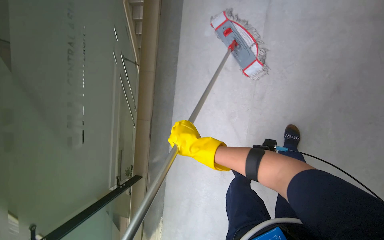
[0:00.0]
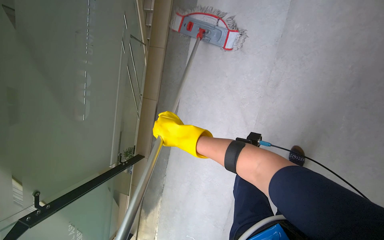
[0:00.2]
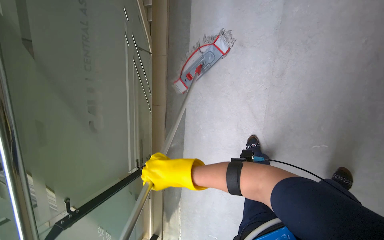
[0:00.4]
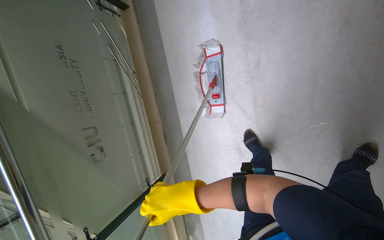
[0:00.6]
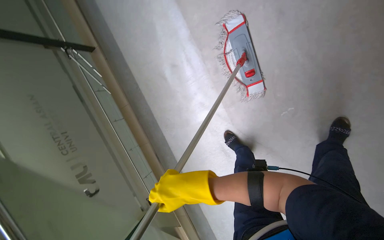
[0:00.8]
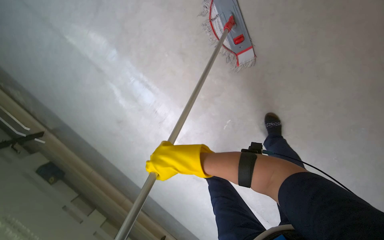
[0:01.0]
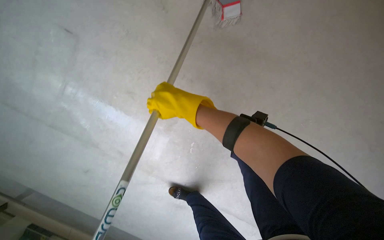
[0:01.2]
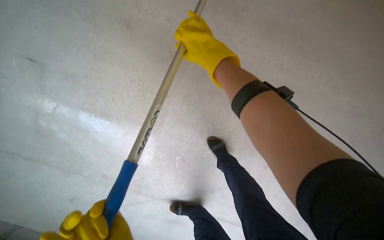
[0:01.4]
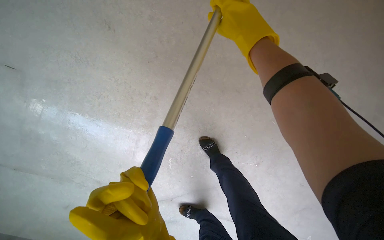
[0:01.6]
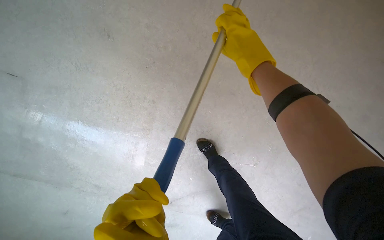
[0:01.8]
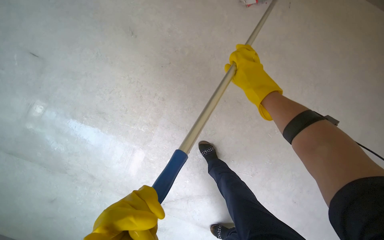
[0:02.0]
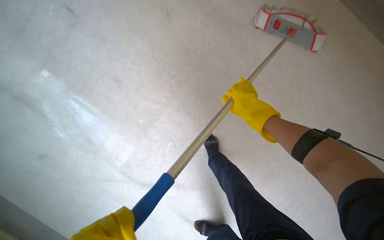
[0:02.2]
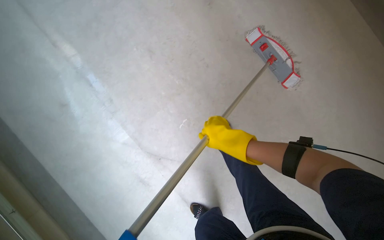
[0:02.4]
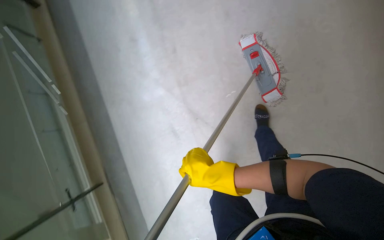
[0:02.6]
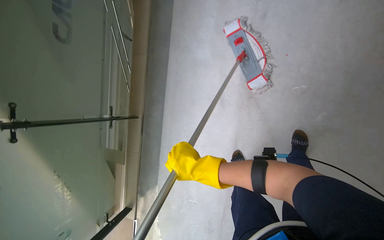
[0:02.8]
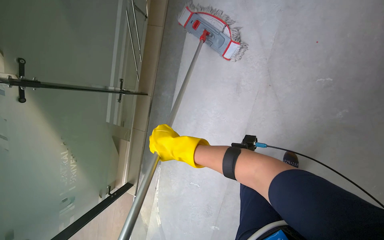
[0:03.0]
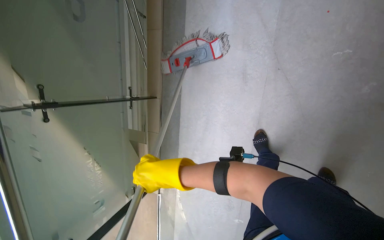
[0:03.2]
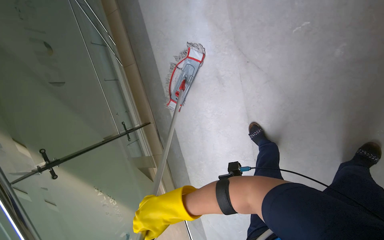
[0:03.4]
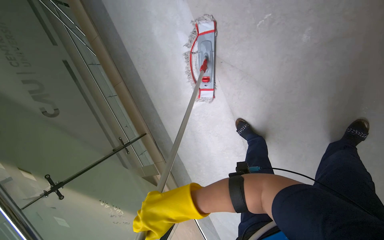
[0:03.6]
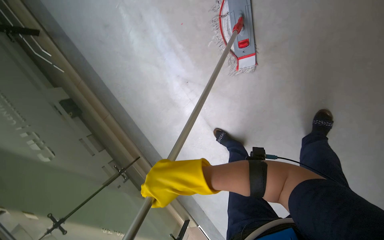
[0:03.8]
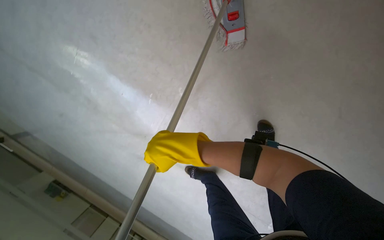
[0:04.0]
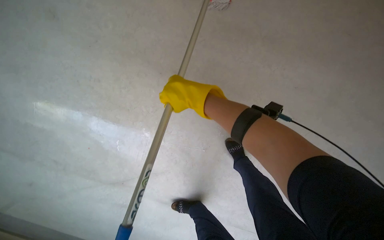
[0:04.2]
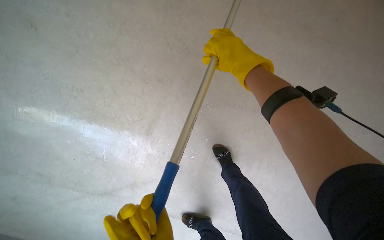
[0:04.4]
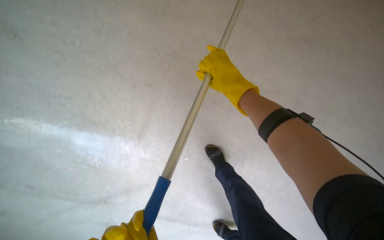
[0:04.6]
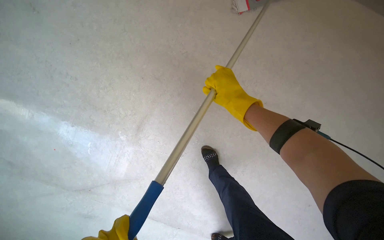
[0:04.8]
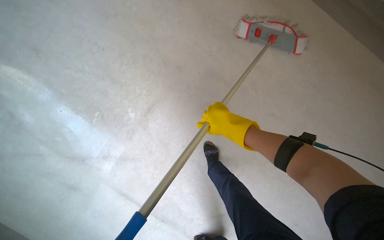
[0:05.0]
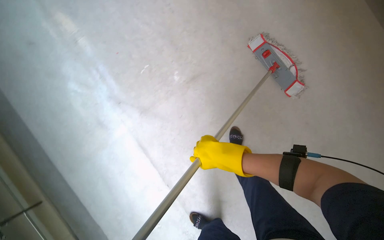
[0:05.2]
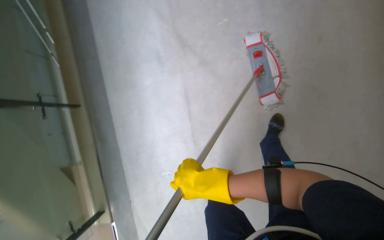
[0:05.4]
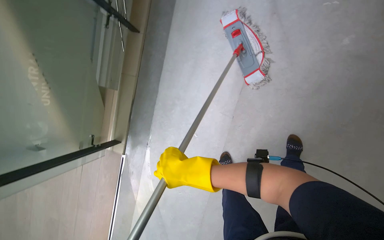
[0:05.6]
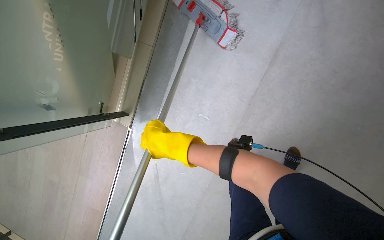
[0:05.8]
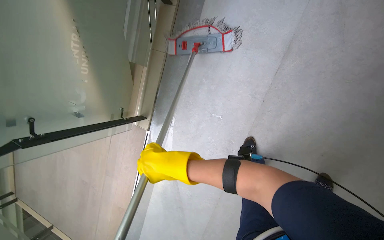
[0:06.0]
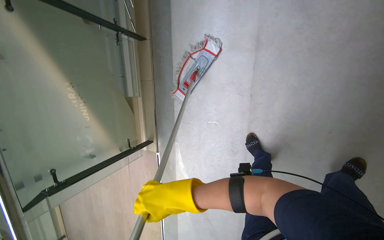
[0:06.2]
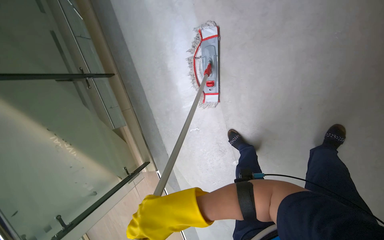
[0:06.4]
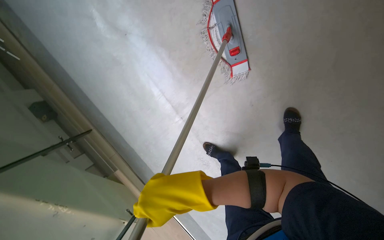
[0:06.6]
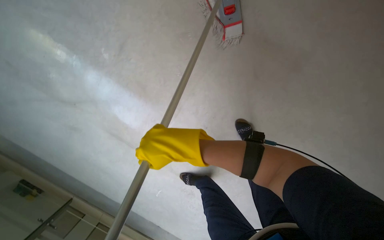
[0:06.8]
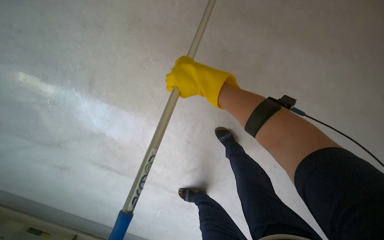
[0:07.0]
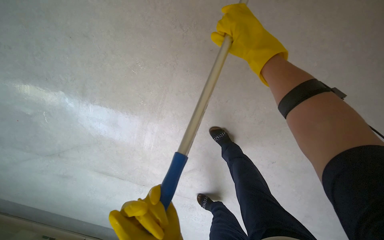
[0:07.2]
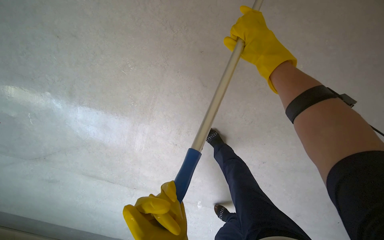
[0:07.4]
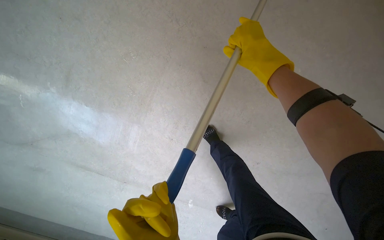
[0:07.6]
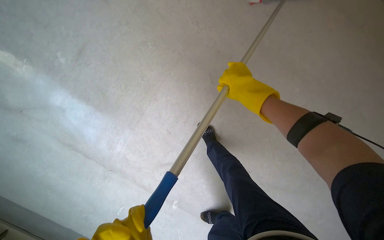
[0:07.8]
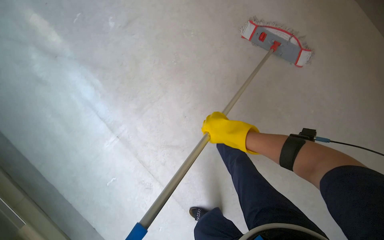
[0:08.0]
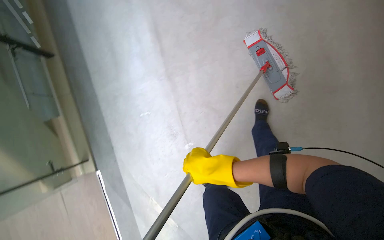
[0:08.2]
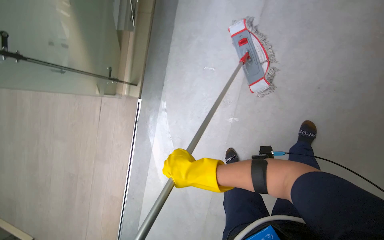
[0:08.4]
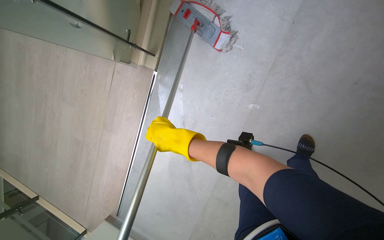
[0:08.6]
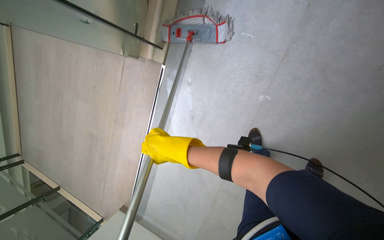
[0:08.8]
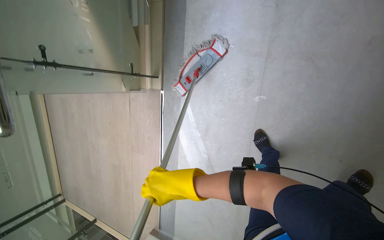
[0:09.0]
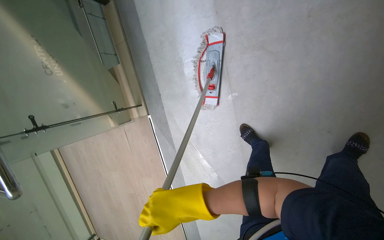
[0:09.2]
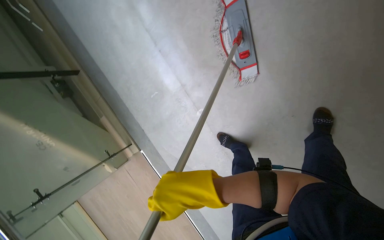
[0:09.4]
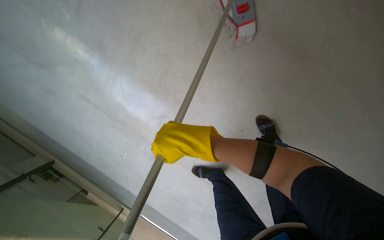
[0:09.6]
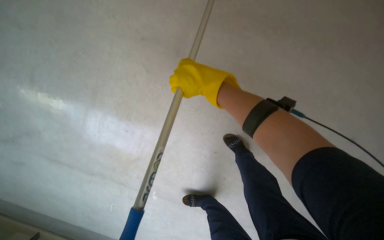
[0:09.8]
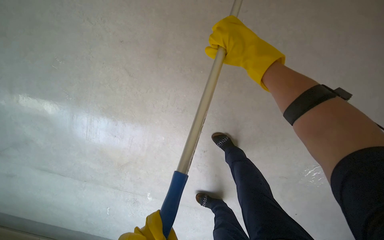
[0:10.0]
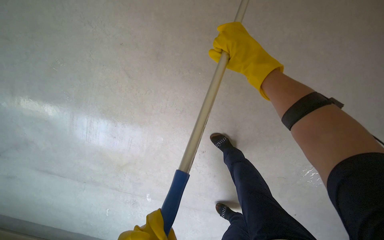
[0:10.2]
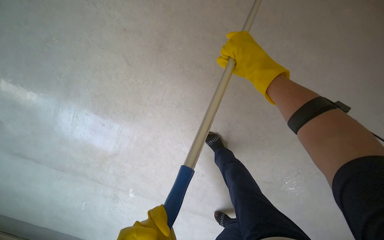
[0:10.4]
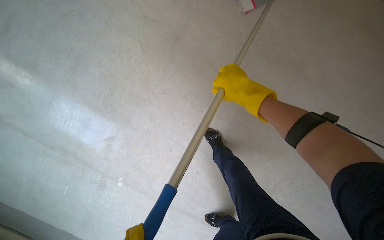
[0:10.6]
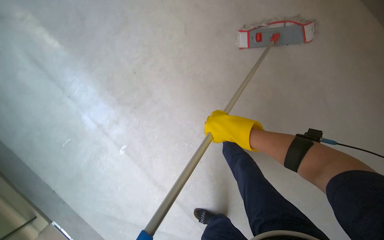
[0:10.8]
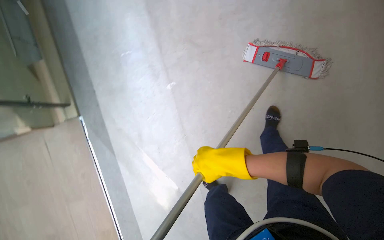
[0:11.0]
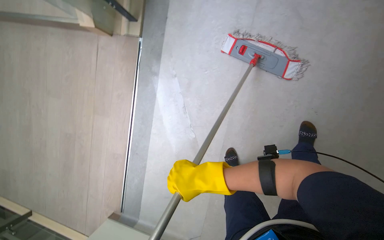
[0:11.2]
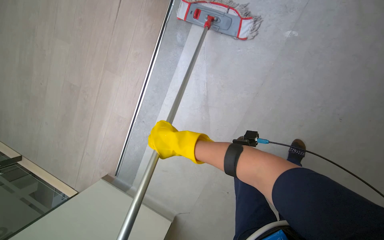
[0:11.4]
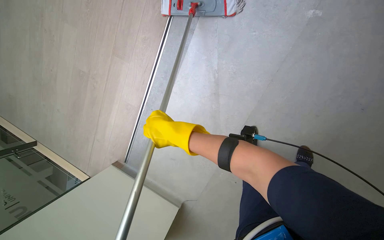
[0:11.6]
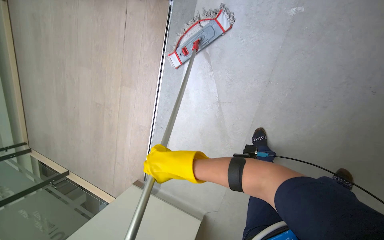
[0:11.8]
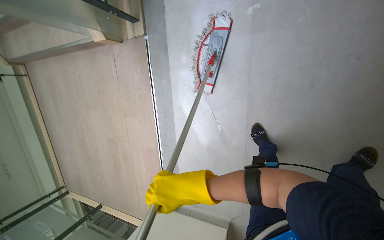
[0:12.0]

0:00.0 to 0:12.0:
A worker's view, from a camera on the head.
Job: mopping floor.
The whole recording: Mopping hallway floor. The worker mops the hallway floor with a flat mop, occasionally cleaning the mop in the bucket.
0:03.0 to 0:04.4: The head travels about 50 cm. The view tilts about 15 degrees upward. The scene turns some 35 degrees counterclockwise in the picture.
0:06.0 to 0:07.6: The wearer moves about 50 cm. The view tilts some 15 degrees upward. The scene rotates counterclockwise by roughly 45 degrees.
0:07.6 to 0:09.0: The scene rotates clockwise by approximately 25 degrees.

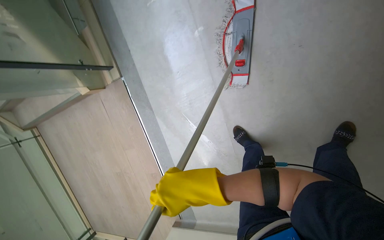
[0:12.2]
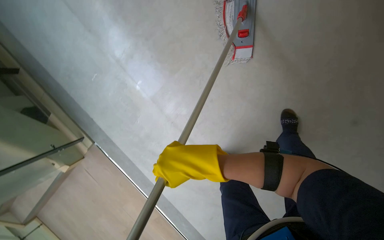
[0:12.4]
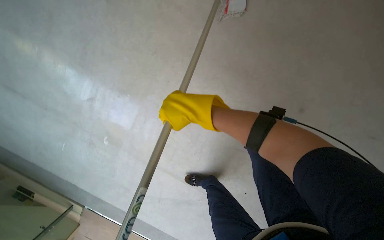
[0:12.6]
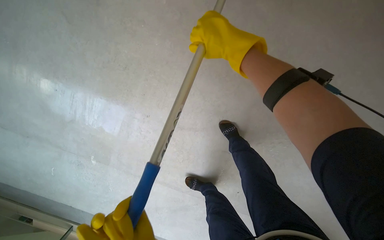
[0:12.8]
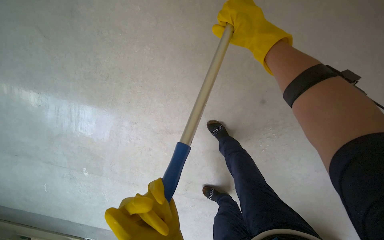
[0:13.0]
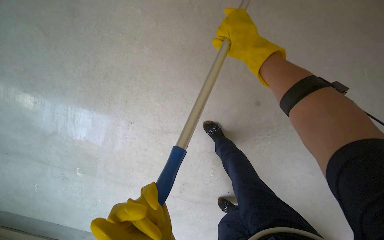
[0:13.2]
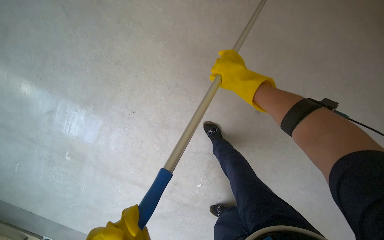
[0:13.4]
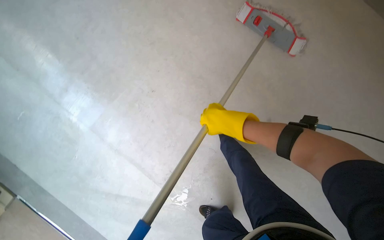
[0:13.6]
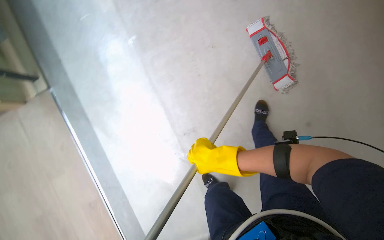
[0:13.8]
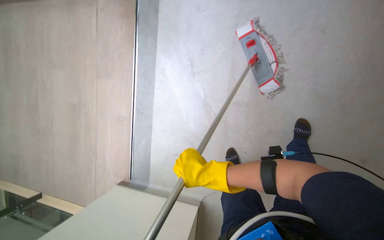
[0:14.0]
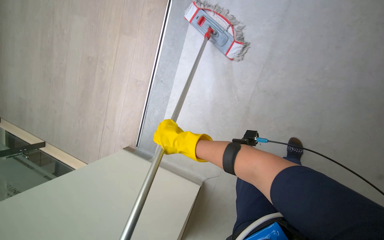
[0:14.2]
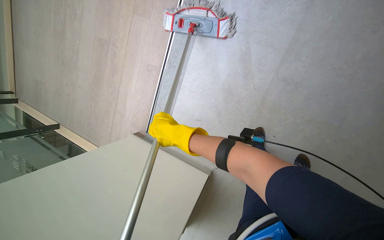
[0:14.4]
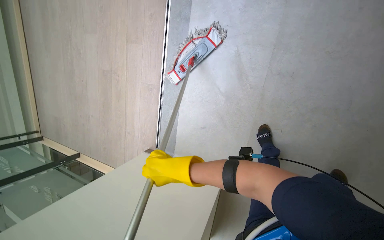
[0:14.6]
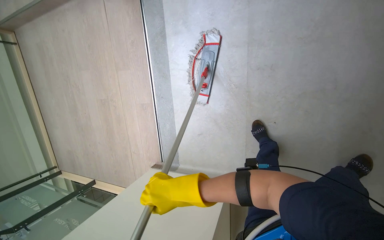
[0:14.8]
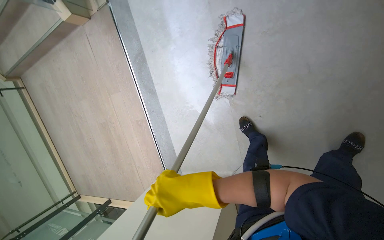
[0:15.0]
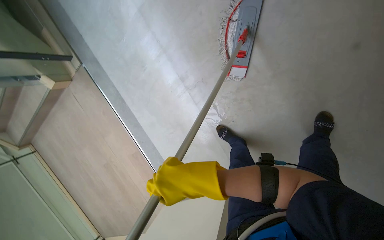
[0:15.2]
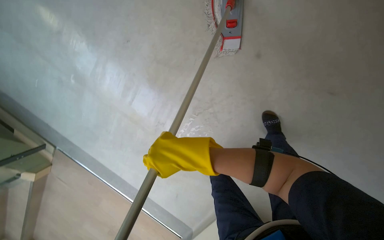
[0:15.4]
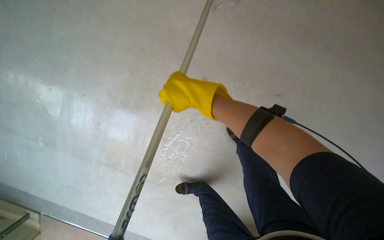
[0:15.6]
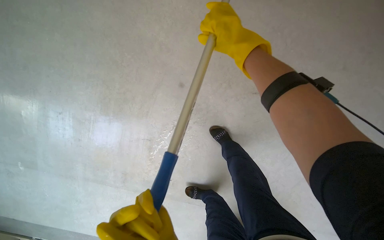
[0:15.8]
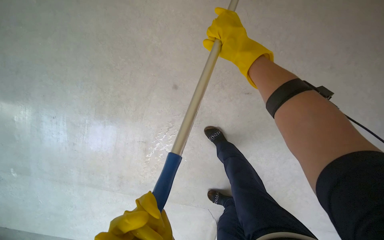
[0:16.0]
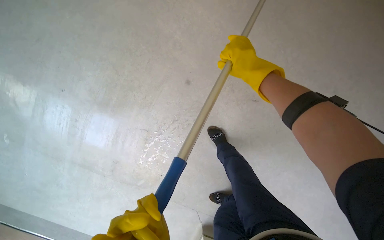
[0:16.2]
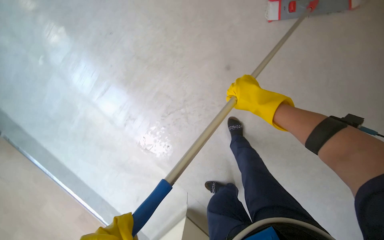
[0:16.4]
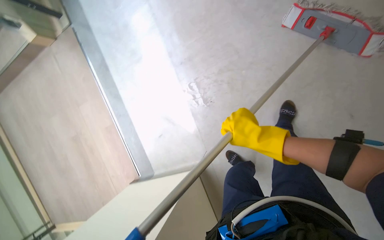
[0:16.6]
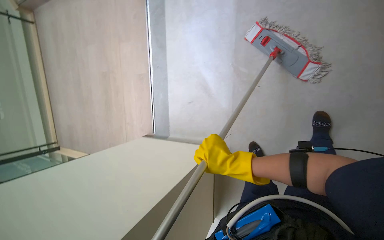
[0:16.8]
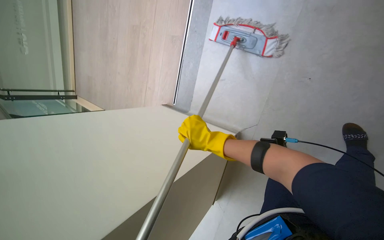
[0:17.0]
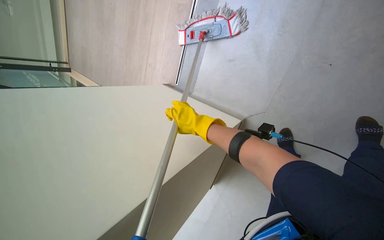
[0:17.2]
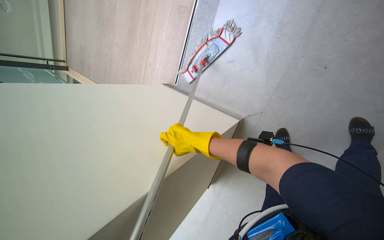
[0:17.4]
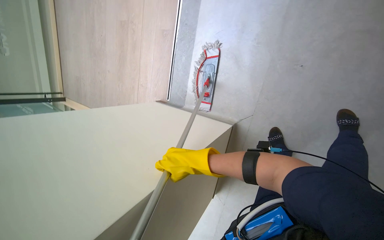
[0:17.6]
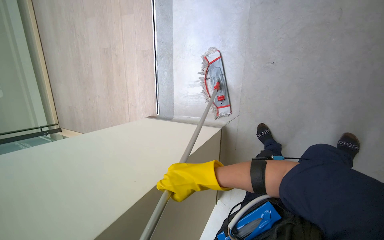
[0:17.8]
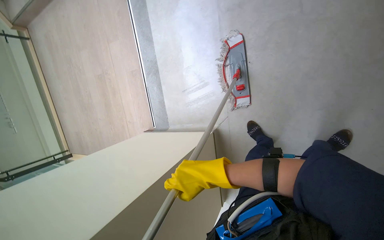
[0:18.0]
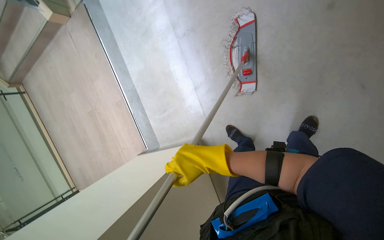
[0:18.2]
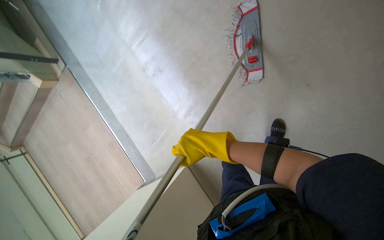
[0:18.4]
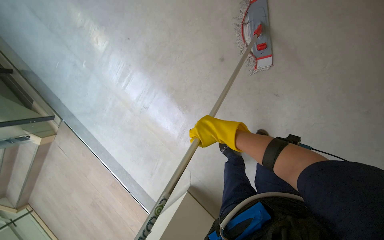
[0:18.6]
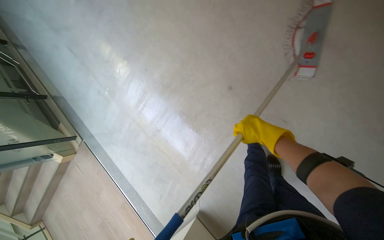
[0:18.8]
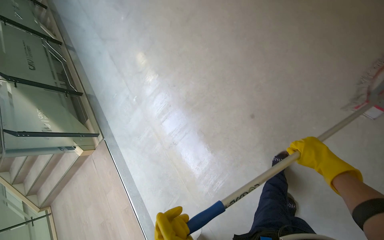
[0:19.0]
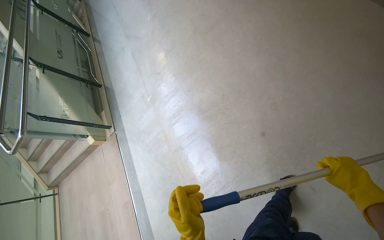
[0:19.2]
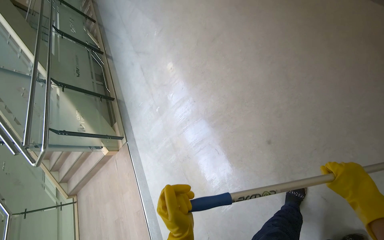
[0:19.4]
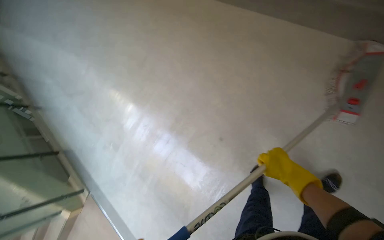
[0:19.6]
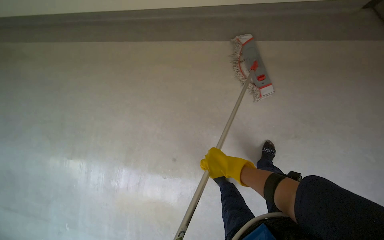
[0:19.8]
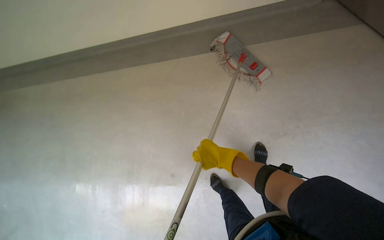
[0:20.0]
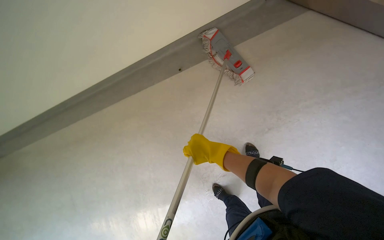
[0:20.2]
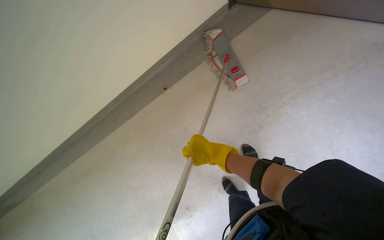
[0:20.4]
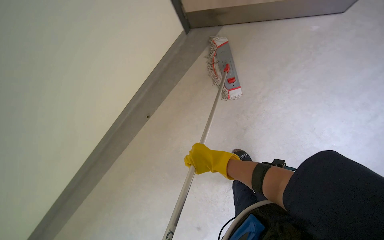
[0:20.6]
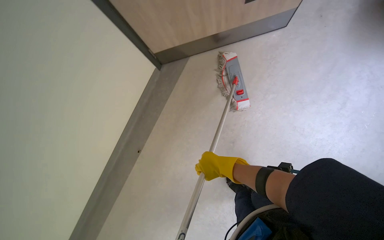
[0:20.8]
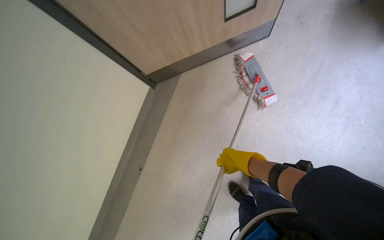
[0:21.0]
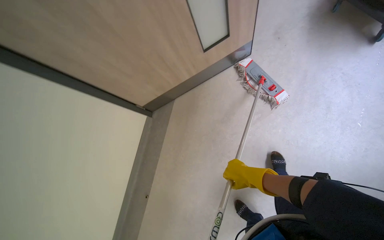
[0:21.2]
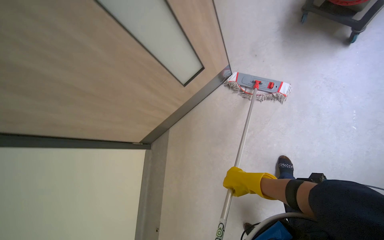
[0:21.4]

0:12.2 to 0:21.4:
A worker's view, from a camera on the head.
Job: mopping floor.
The whole recording: Mopping hallway floor. The worker mops the hallway floor with a flat mop, occasionally cleaning the mop in the bucket.
0:15.2 to 0:16.8: The camera travels about 40 cm.
0:18.4 to 0:19.8: The wearer moves some 50 cm. The camera pitches upward, by approximately 30 degrees. The scene rotates counterclockwise by approximately 35 degrees.
0:19.8 to 0:21.4: The camera travels approximately 70 cm. The view tilts about 30 degrees upward. The scene turns roughly 65 degrees counterclockwise in the picture.
